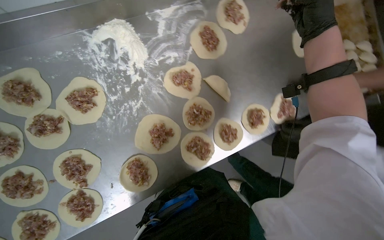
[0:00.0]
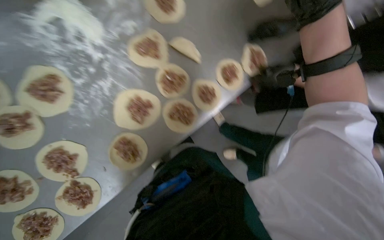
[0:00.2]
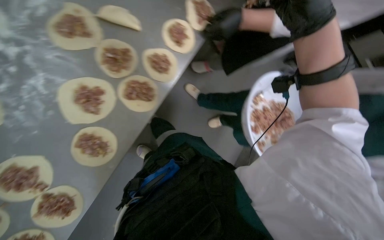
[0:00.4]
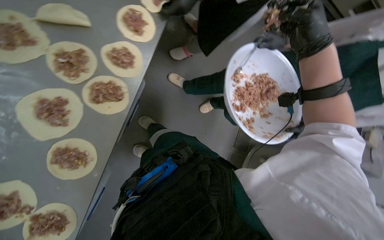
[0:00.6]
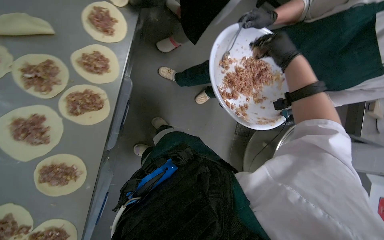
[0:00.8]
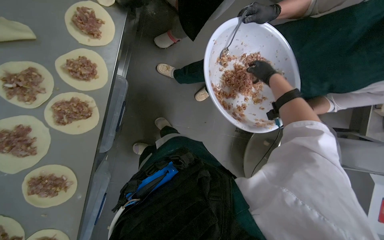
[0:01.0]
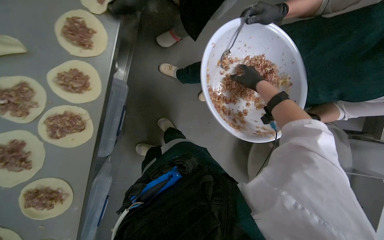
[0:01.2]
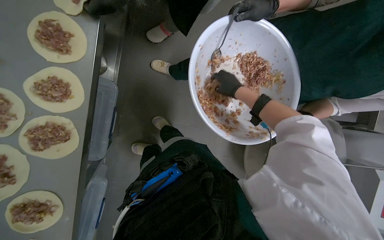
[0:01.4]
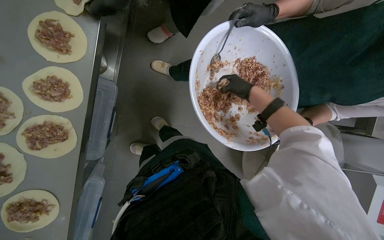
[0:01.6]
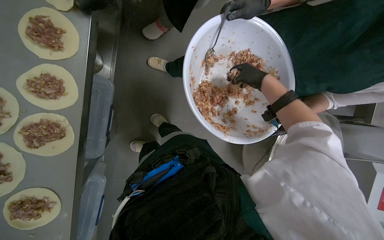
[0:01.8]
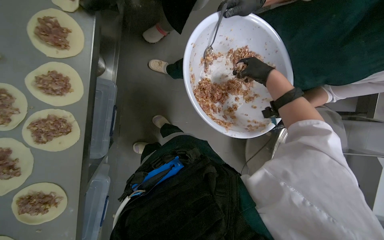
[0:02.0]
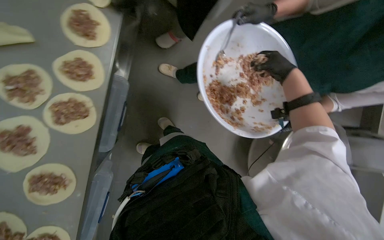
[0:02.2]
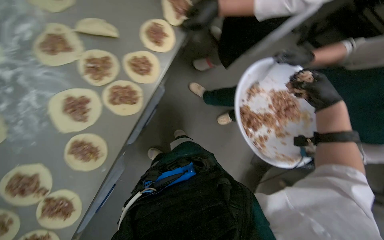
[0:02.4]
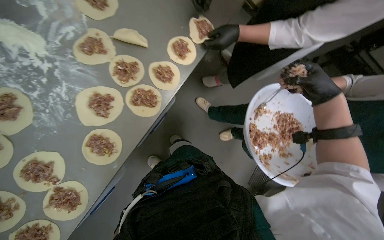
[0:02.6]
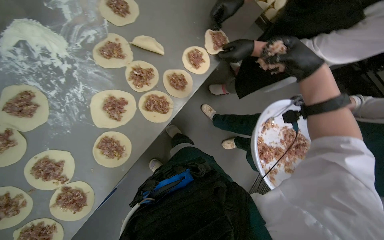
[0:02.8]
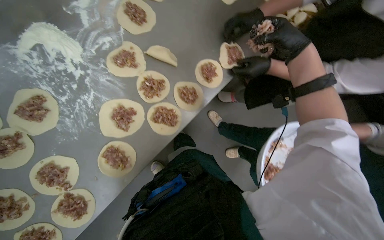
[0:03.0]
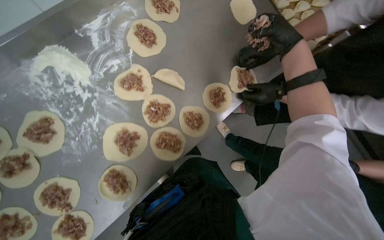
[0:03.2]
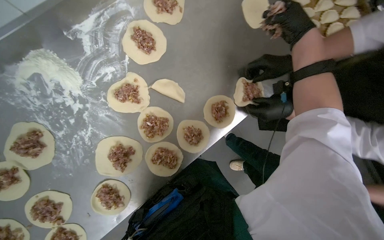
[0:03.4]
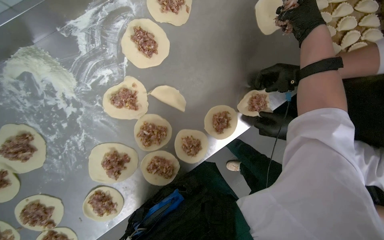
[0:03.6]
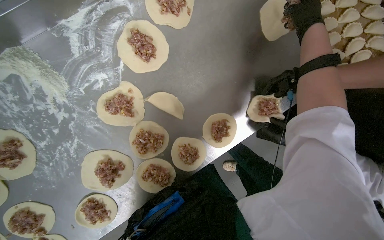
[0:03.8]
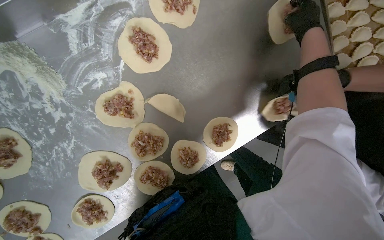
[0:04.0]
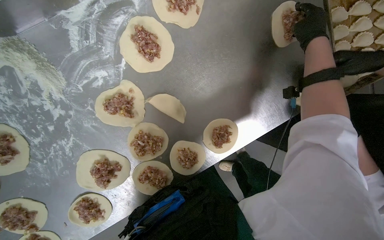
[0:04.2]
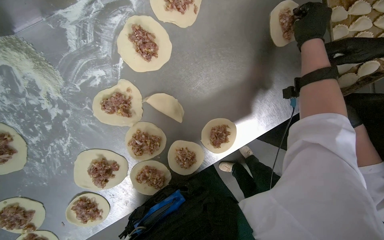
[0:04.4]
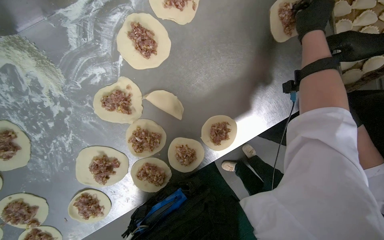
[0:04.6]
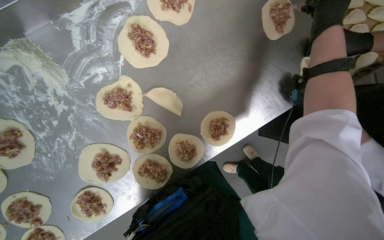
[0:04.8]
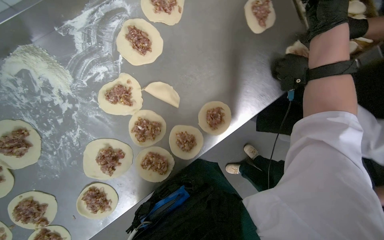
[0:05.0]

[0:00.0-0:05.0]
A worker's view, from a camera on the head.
Job: preparing food.
The whole recording: Placing meat filling onto dough circles. The worker places meat filling onto individual dough circles.
0:00.0 to 0:01.6: The camera travels roughly 40 cm. The view tilts approximately 25 degrees downward. The scene turns approximately 50 degrees counterclockwise in the picture.
0:01.6 to 0:03.4: The wearer looks about 15 degrees further upward. Everything in view rotates about 40 degrees clockwise.

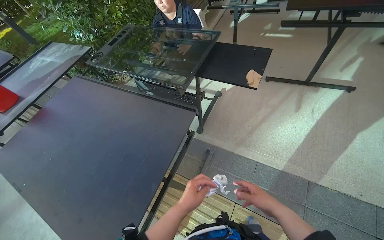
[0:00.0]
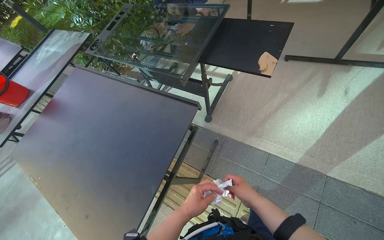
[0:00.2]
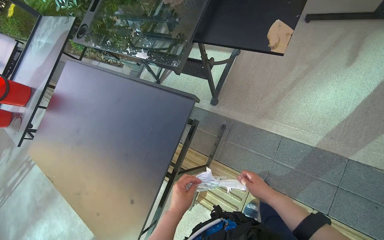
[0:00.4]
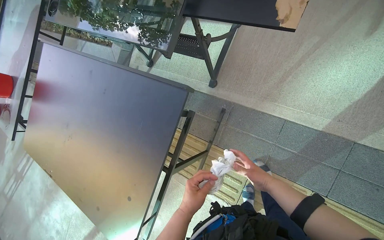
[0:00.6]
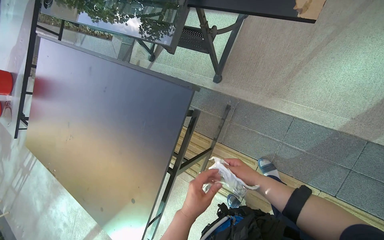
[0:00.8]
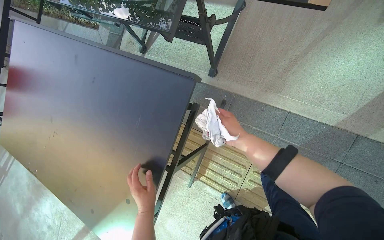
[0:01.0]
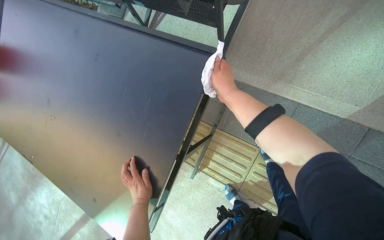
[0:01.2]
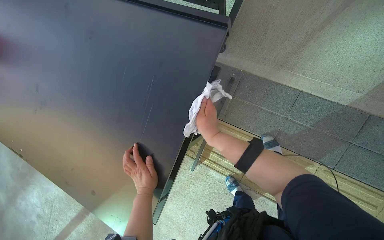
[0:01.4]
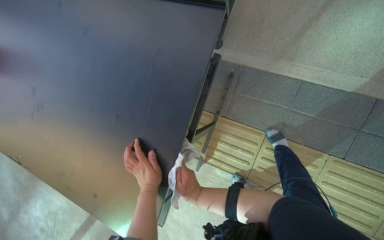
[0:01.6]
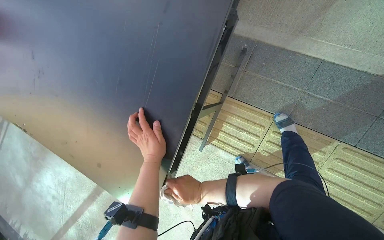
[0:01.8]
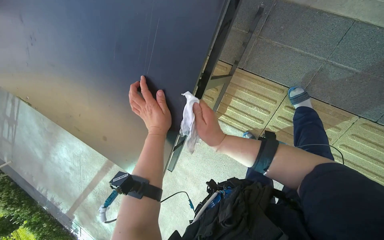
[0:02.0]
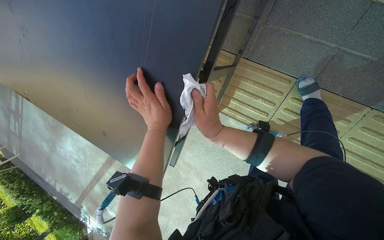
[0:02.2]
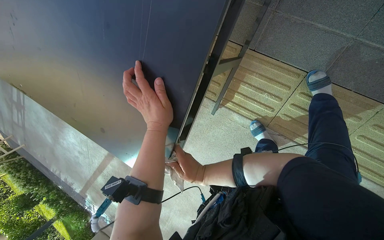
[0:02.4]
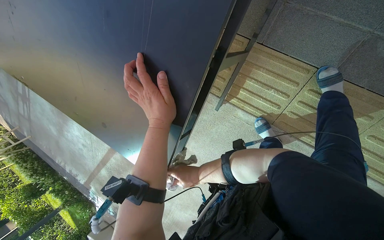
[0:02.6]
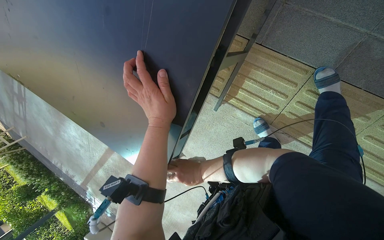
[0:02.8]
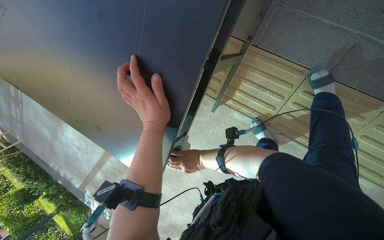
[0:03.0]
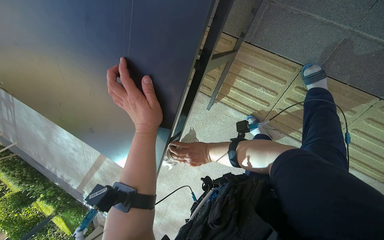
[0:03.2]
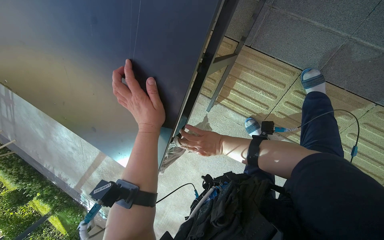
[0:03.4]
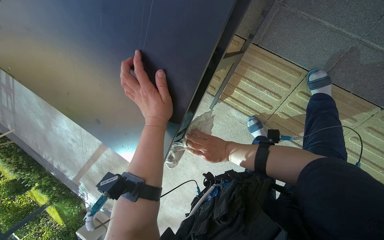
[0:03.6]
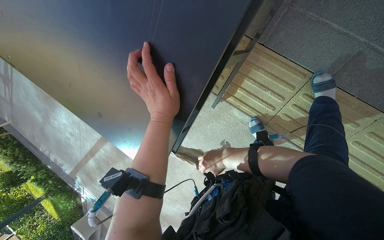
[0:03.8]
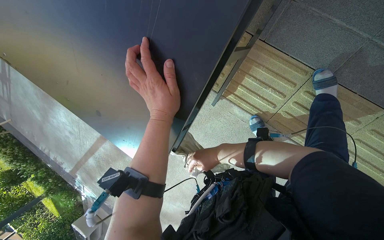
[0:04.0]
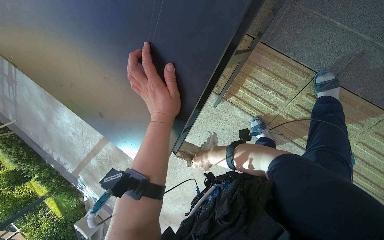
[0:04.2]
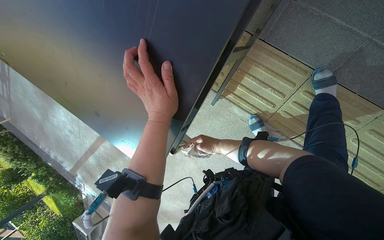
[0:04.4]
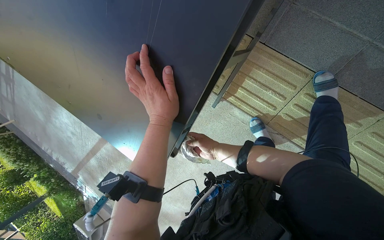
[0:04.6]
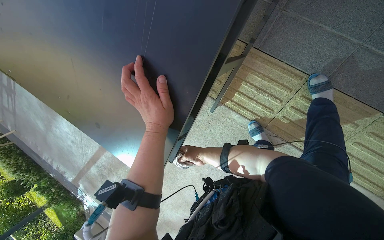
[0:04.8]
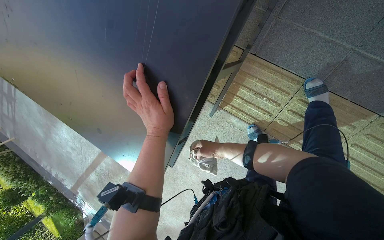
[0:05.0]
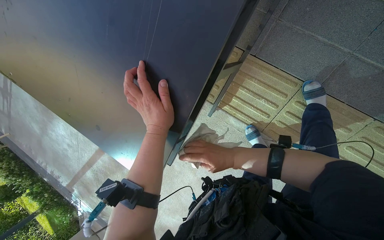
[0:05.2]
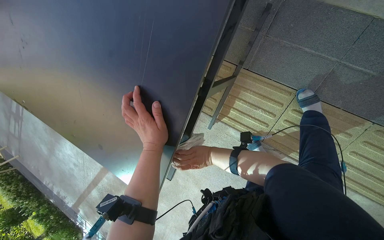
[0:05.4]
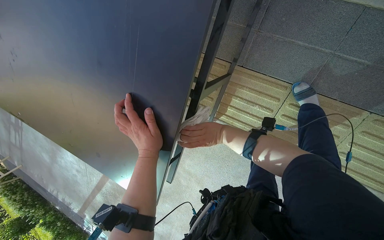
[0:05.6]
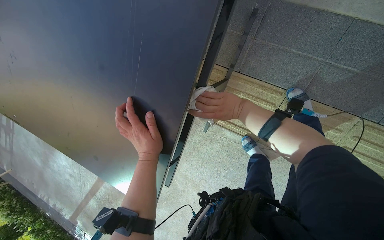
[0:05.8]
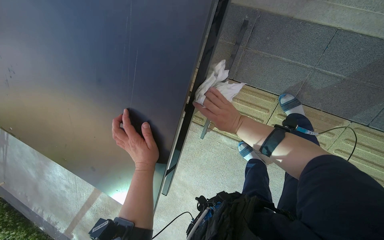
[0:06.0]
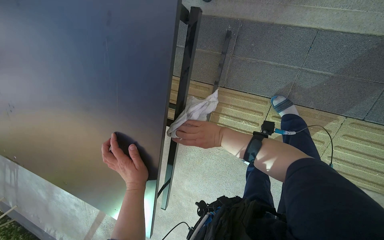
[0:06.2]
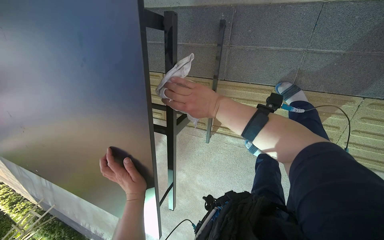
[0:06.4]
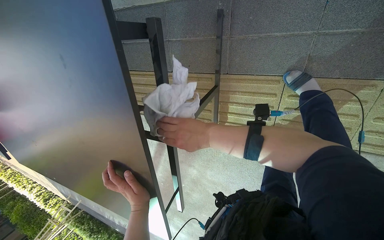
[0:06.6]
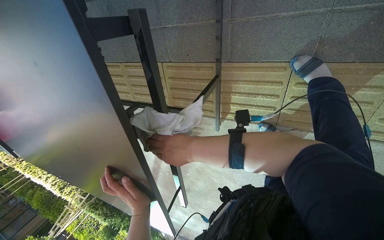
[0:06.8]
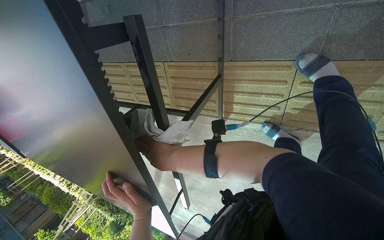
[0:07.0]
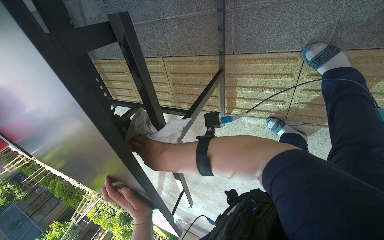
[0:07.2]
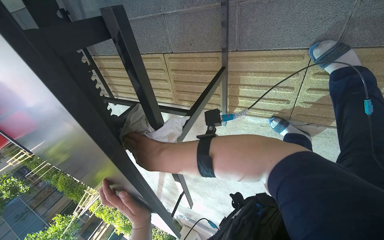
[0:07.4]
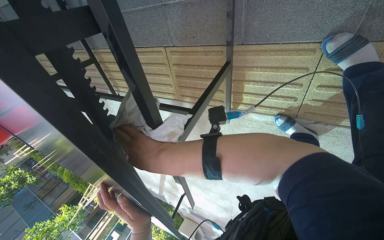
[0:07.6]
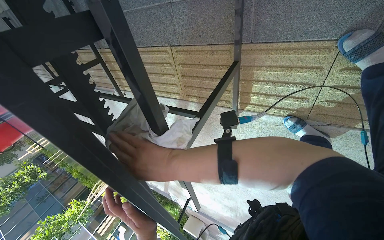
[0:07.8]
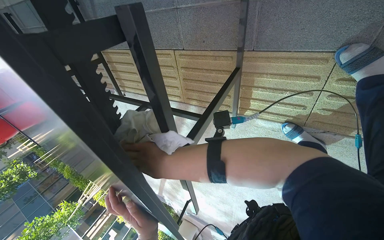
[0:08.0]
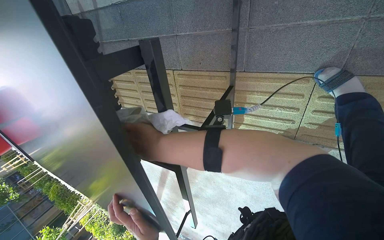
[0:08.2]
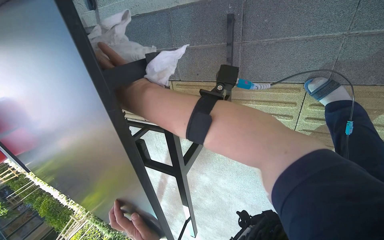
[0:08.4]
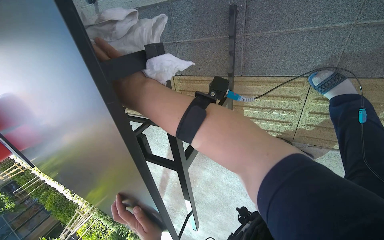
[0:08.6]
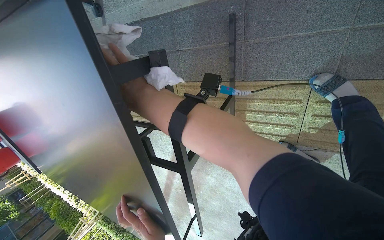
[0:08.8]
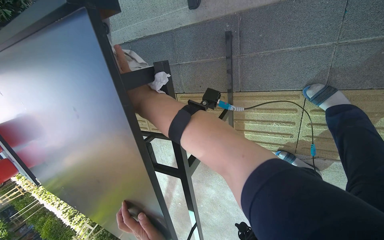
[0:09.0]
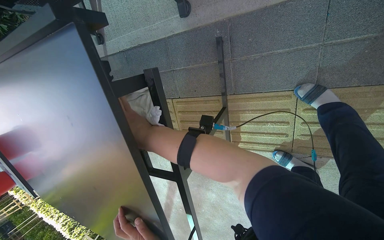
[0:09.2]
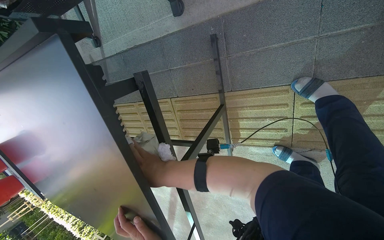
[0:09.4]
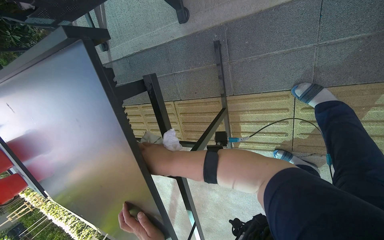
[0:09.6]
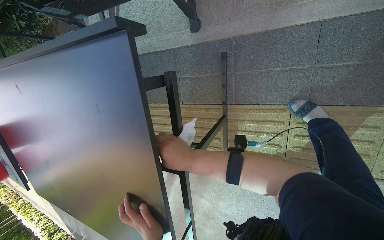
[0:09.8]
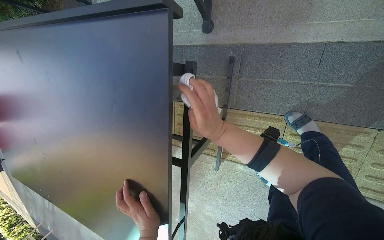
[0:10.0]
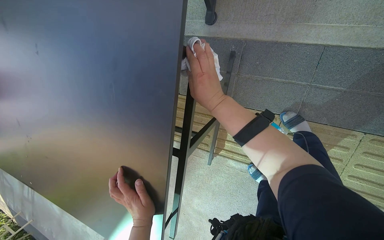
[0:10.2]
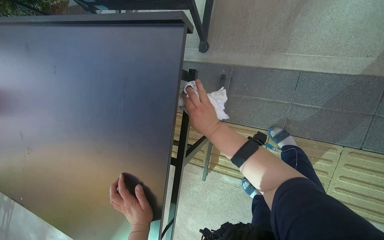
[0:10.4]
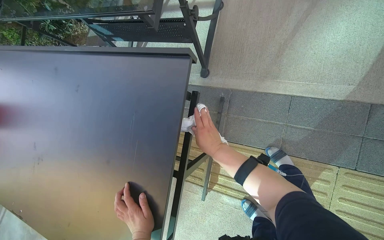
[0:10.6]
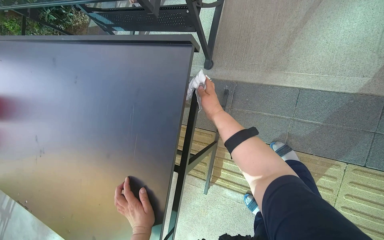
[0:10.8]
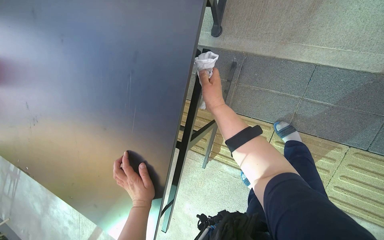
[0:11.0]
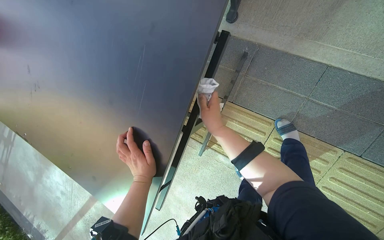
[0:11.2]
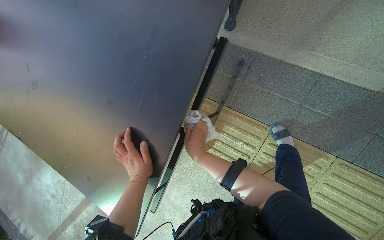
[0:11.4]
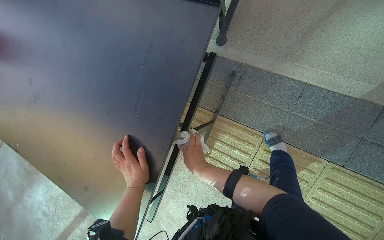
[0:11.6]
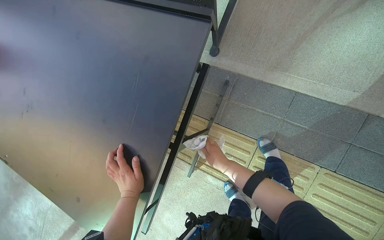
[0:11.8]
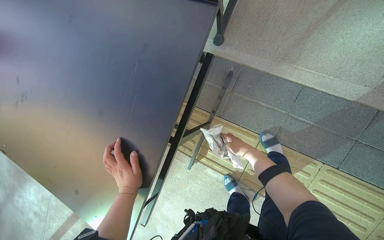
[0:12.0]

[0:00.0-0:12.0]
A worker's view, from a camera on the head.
Job: wiping surfaces.
The whole recording: Cleaning table. The worker wipes the top surface and frame of a black table with a cloth.
0:00.0 to 0:01.6: The view tilts some 30 degrees downward.
0:01.6 to 0:03.0: The camera pitches downward, by roughly 25 degrees. The right hand is displaced farther from the camera by roughly 25 cm.
0:04.4 to 0:06.0: The view tips upward by roughly 15 degrees. The right hand moves nearer and farther over roughly 20 cm, changing direction 2 times.
0:06.0 to 0:07.6: The camera sweeps to the left, by roughly 15 degrees. The wearer looks approximately 15 degrees further downward. The right hand heads to the left, covering approximately 15 cm.
0:07.6 to 0:09.0: The view tilts approximately 15 degrees upward.
0:09.0 to 0:10.4: The view tips upward by some 15 degrees.
0:10.4 to 0:12.0: The right hand swings up and down the picture, some 20 cm each way, with 2 reversals.

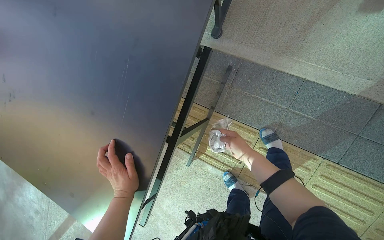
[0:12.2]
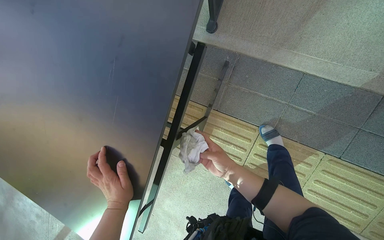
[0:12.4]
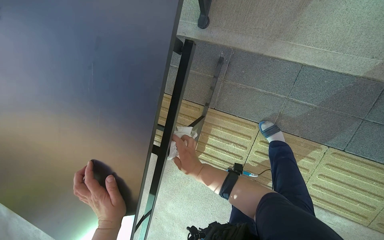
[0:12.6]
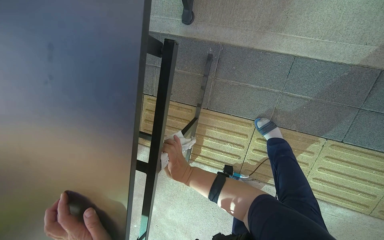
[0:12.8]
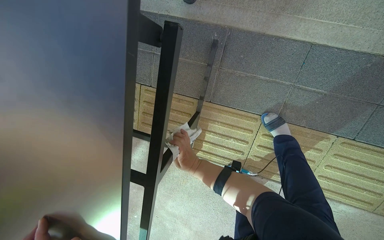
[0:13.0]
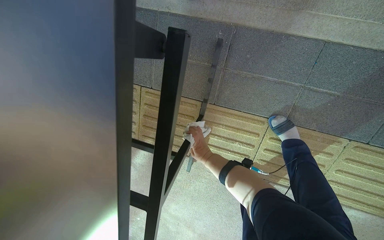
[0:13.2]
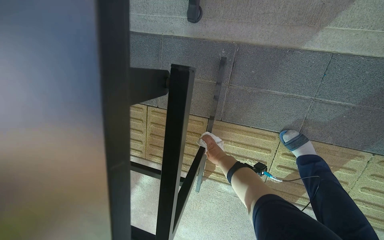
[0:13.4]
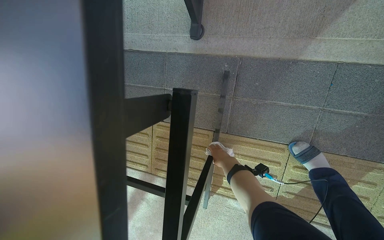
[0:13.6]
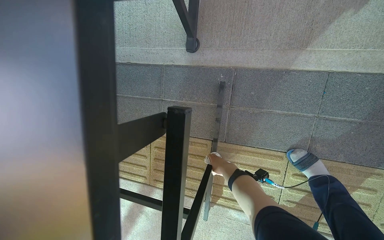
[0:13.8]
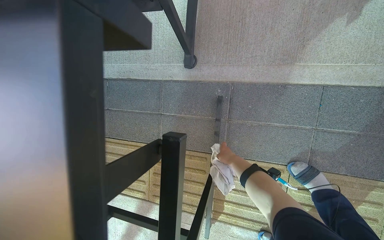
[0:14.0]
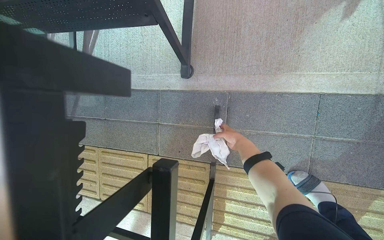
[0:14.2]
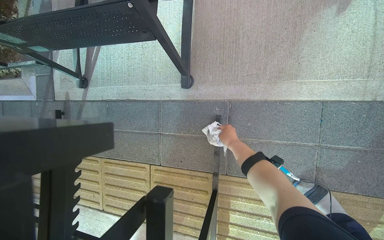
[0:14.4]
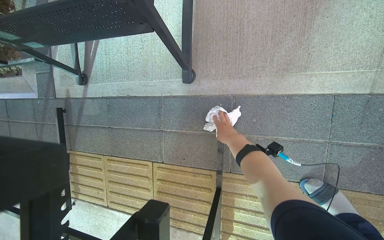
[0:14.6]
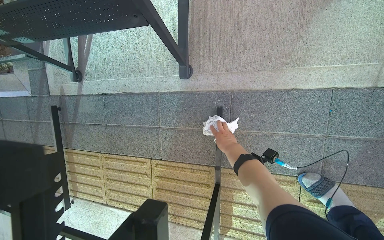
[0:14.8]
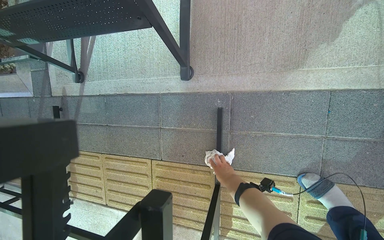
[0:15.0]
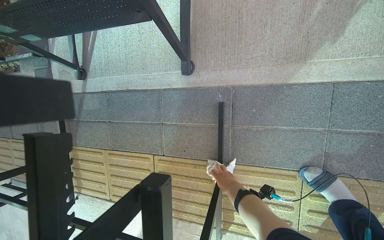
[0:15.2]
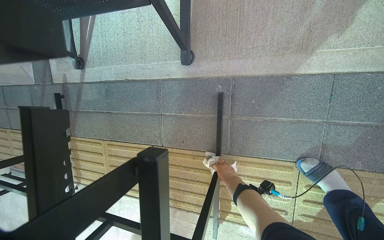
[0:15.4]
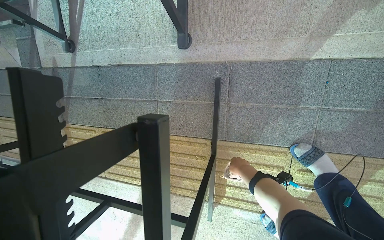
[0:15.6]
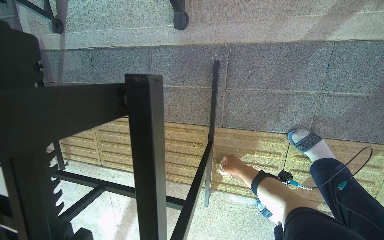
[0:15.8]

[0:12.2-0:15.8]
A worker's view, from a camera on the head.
Job: wiping surfaces.
The whole recording: Cleaning table. The worker wipes the top surface and frame of a black table with a cloth.
0:12.2 to 0:14.0: The right hand shifts approximately 30 cm farther from the camera, and moves roughly 15 cm to the left and comes back.
0:14.0 to 0:15.8: The right hand moves approximately 15 cm up the picture and comes back.
